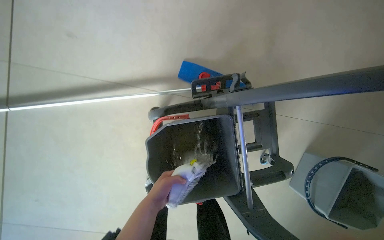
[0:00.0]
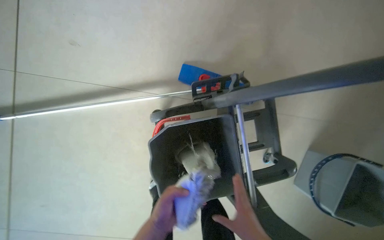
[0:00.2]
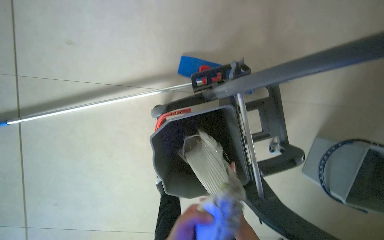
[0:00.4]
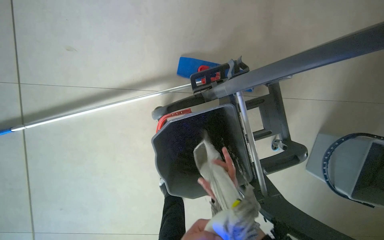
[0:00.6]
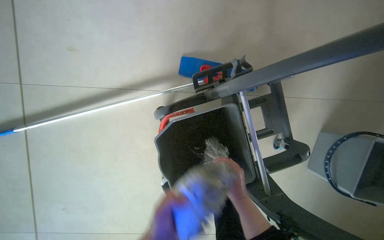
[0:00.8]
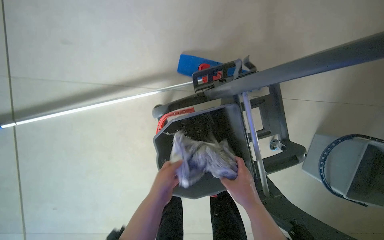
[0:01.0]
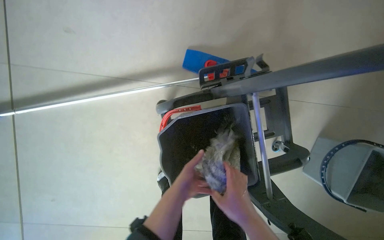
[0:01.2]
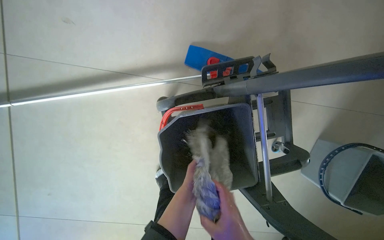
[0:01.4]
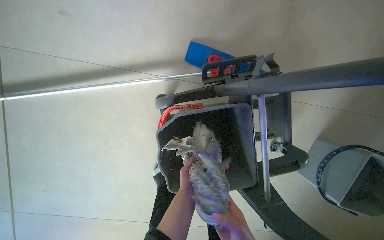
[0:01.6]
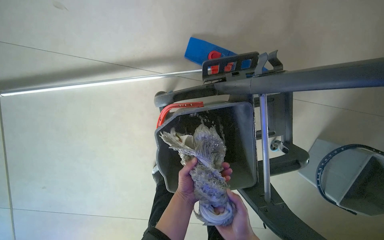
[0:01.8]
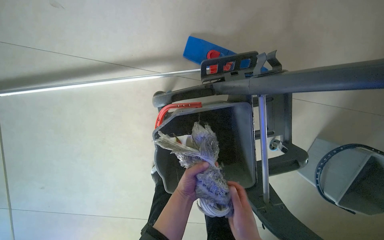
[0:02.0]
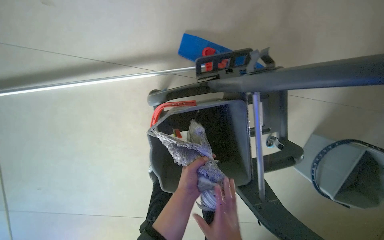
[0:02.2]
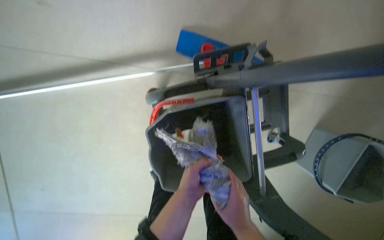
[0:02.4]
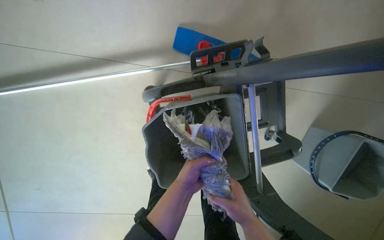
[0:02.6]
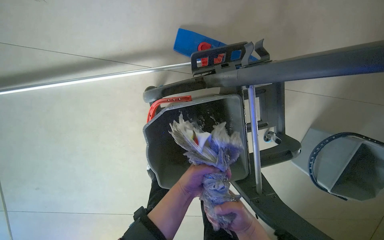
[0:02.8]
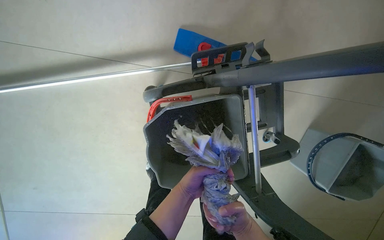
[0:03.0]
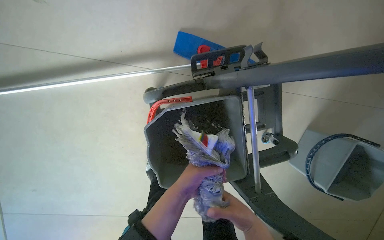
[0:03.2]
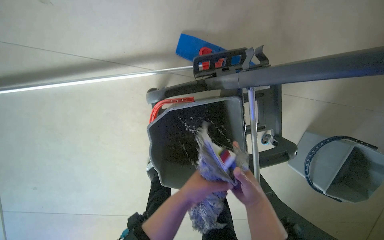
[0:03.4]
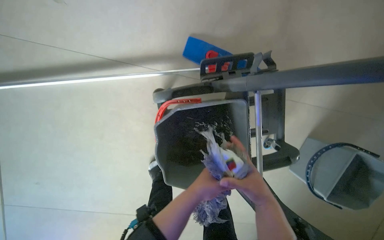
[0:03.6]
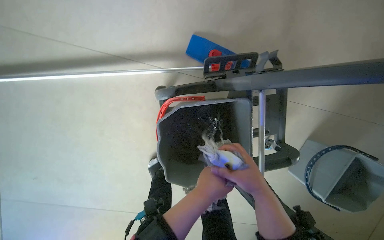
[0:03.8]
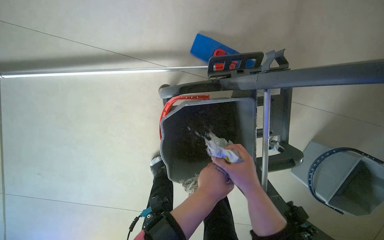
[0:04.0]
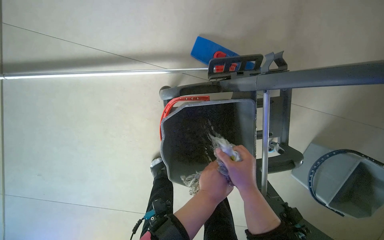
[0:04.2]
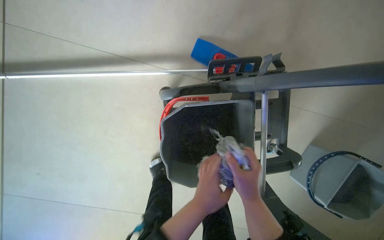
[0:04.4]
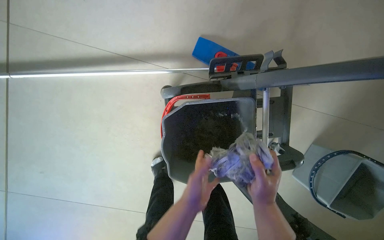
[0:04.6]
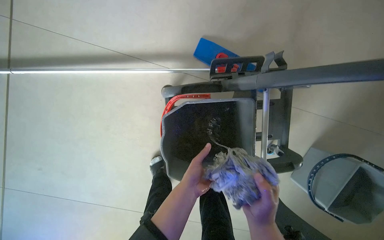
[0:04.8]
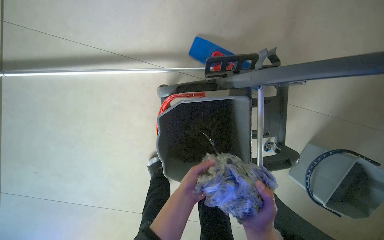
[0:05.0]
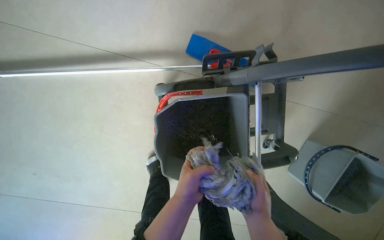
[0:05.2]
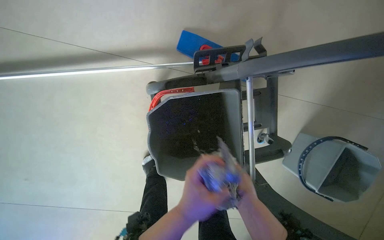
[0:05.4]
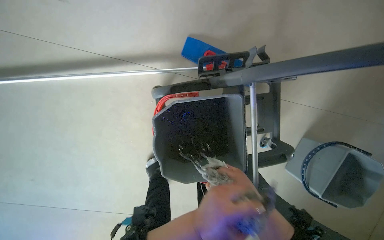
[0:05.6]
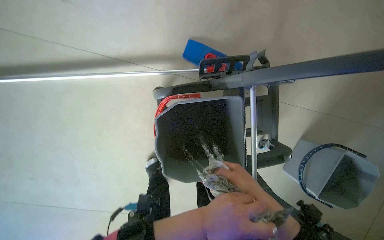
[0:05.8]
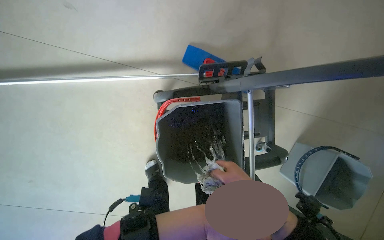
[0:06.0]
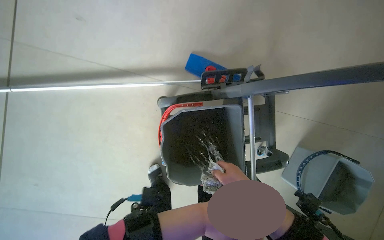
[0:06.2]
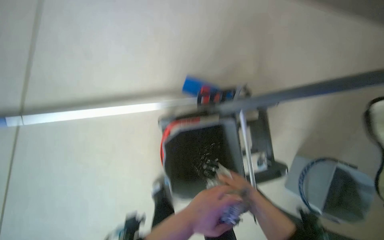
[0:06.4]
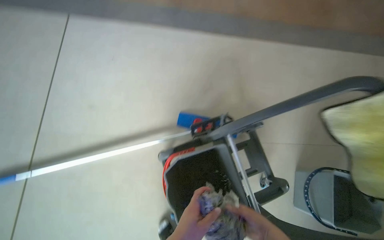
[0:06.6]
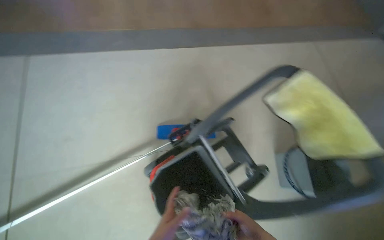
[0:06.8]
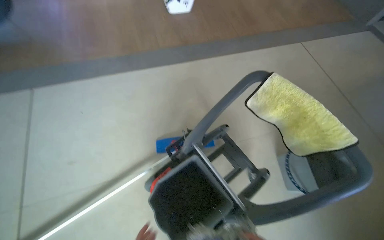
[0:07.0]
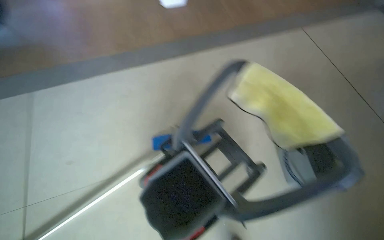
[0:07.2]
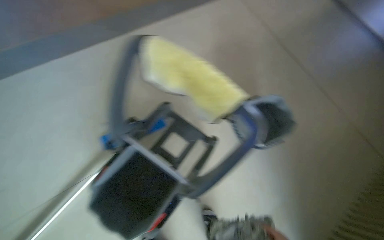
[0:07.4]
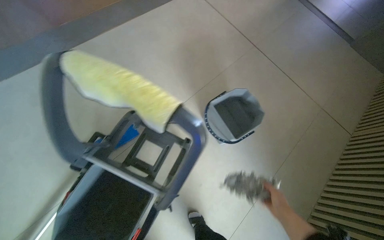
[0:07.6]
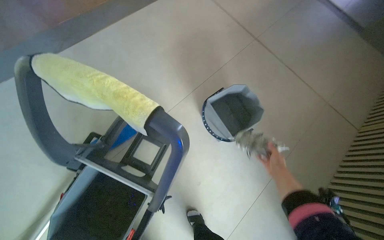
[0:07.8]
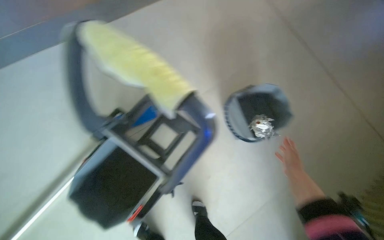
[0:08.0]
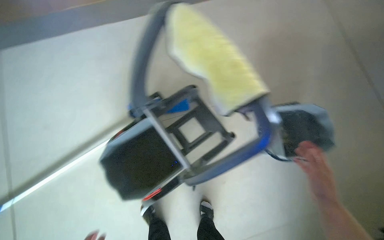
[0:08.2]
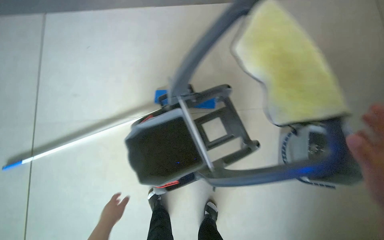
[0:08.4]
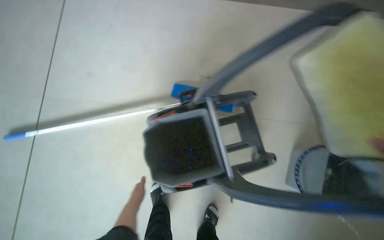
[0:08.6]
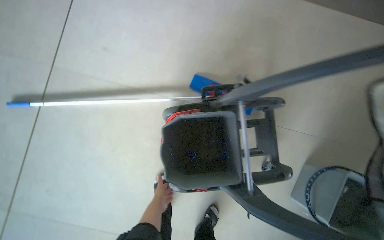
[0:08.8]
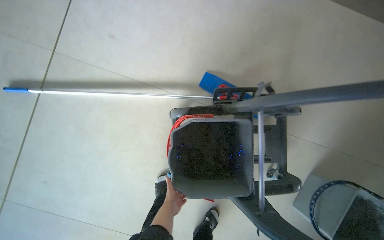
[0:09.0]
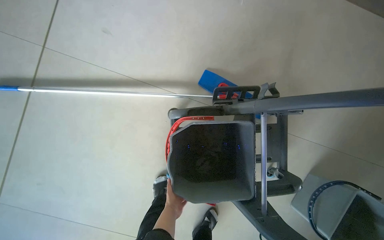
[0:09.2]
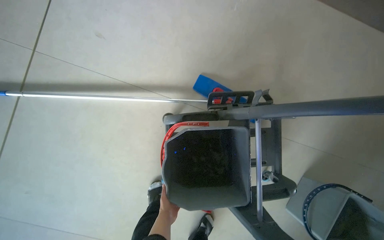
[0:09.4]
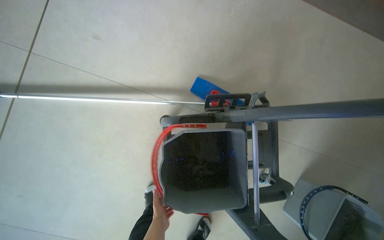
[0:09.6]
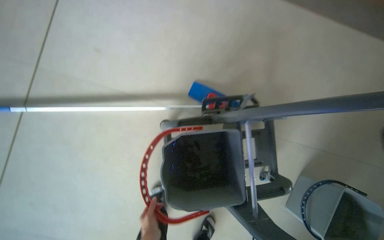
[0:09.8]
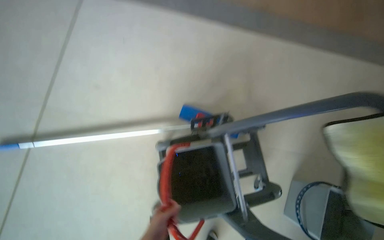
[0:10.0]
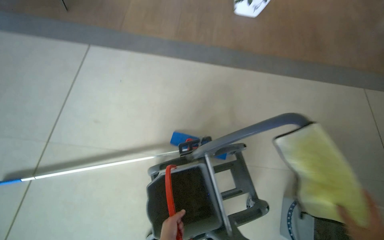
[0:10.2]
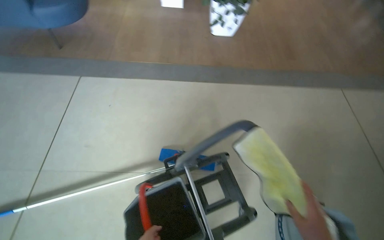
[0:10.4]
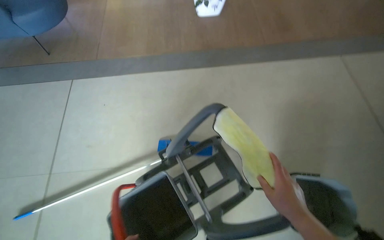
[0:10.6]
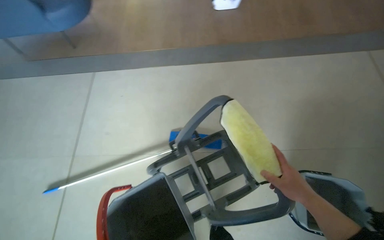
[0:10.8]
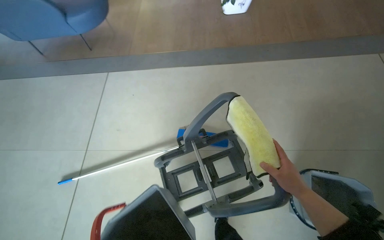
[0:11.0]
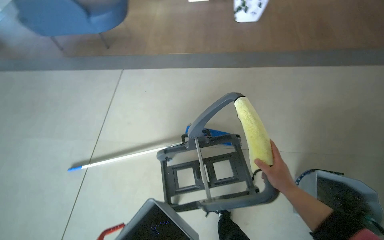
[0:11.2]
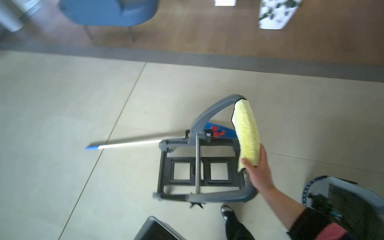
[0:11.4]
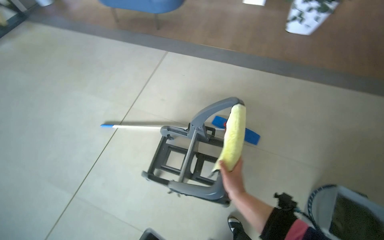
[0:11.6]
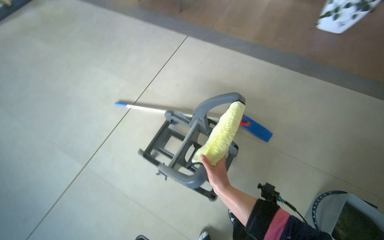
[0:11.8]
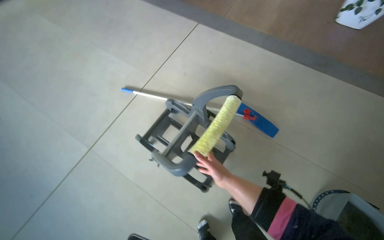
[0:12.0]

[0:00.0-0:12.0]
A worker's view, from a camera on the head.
Job: preparing cleaning supplies.
The whole recording: Preparing mop for cleaning. The worker removes and wrings mop heads, then attaches a clean mop head to the handle.
0:03.0 to 0:04.4: The right hand is displaced up the picture by about 15 cm, while the left hand goes approximately 15 cm nearer to the camera.
0:04.4 to 0:06.0: The left hand travels farther from the camera and back again, roughly 10 cm each way.
0:06.0 to 0:07.6: The camera travels approximately 50 cm. The wearer looks some 55 degrees further to the right. The camera pitches upward, by roughly 20 degrees.
0:07.6 to 0:09.0: The wearer moves some 50 cm. The head turns to the left by about 60 degrees. The view tips downward by approximately 15 degrees.
0:09.0 to 0:10.4: The view tilts about 25 degrees upward.
0:10.4 to 0:12.0: The camera is carried some 50 cm. The wearer's head swings some 45 degrees to the left. The view tilts about 15 degrees downward.

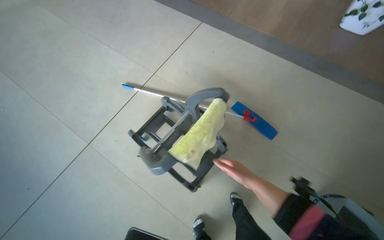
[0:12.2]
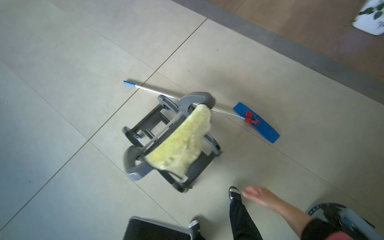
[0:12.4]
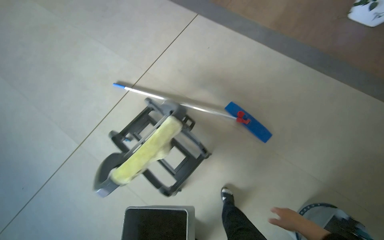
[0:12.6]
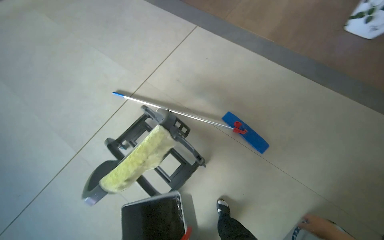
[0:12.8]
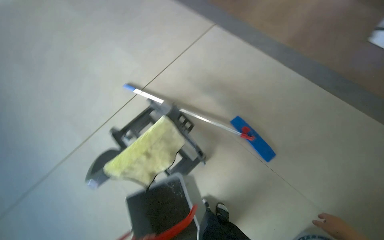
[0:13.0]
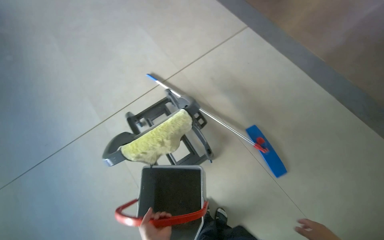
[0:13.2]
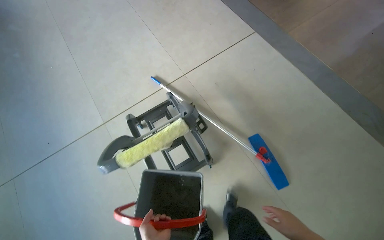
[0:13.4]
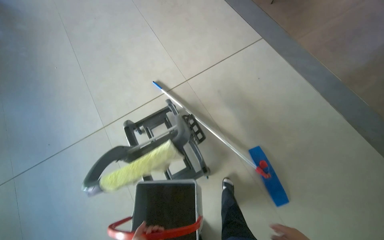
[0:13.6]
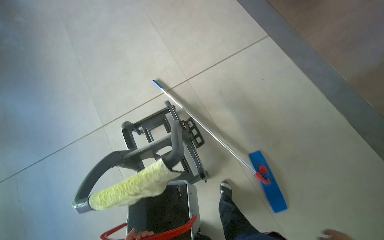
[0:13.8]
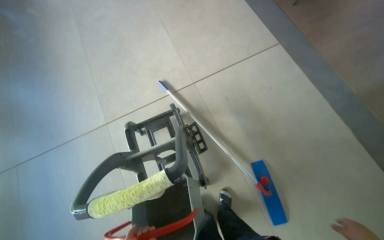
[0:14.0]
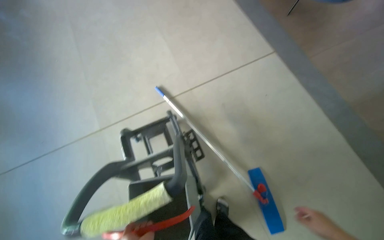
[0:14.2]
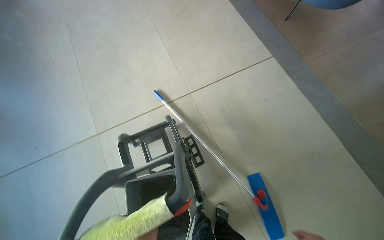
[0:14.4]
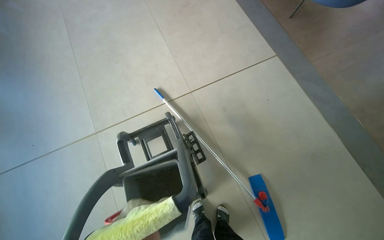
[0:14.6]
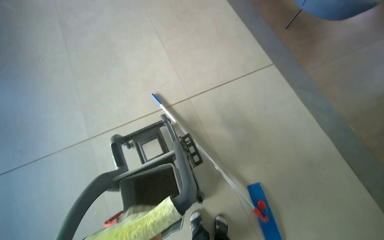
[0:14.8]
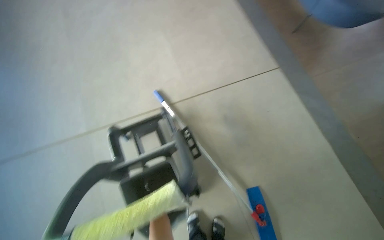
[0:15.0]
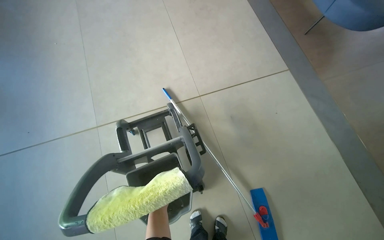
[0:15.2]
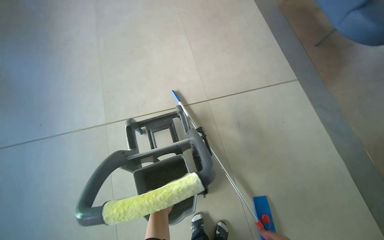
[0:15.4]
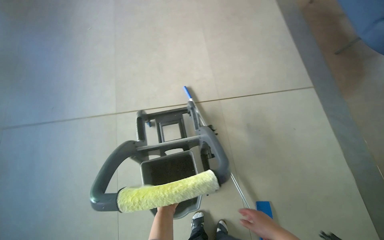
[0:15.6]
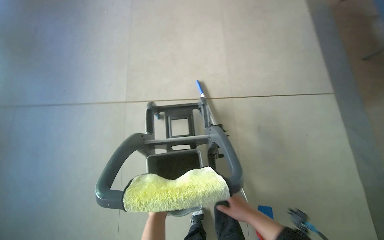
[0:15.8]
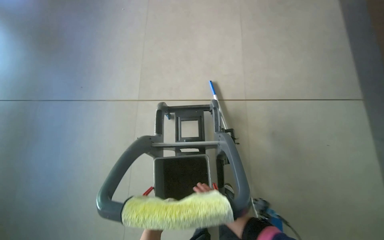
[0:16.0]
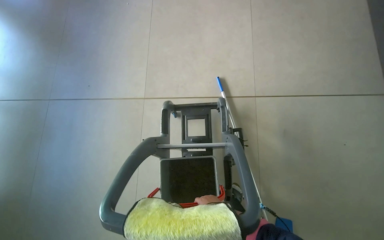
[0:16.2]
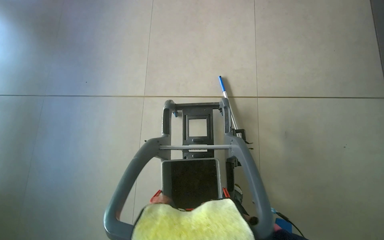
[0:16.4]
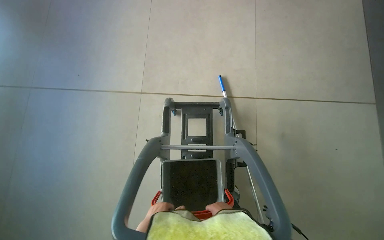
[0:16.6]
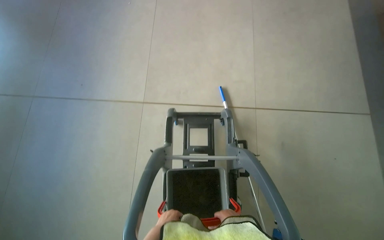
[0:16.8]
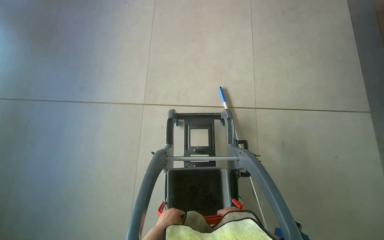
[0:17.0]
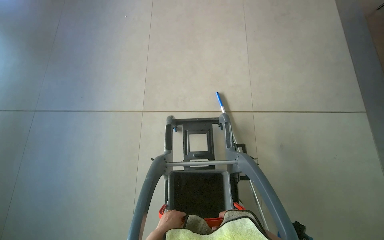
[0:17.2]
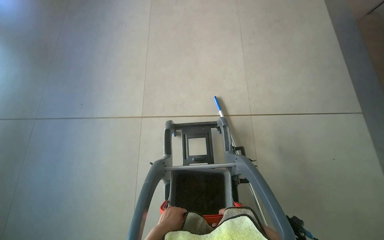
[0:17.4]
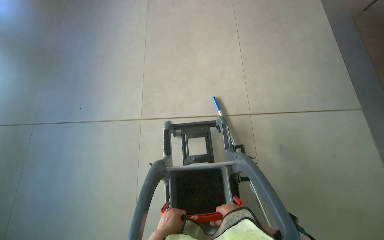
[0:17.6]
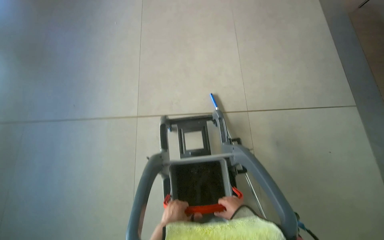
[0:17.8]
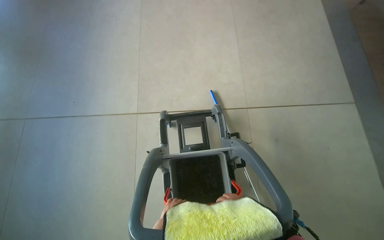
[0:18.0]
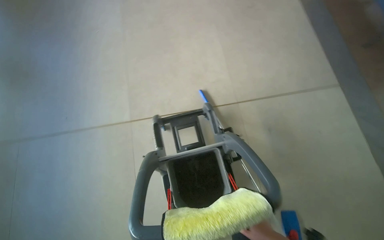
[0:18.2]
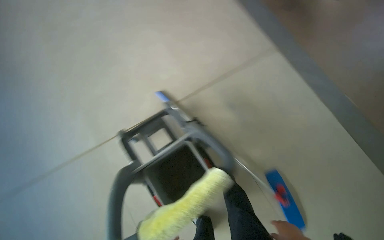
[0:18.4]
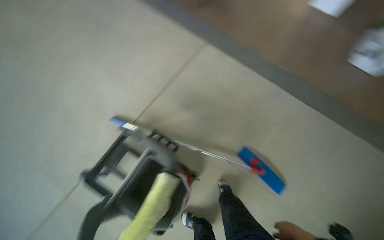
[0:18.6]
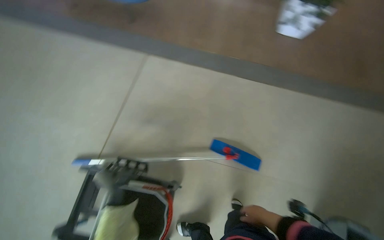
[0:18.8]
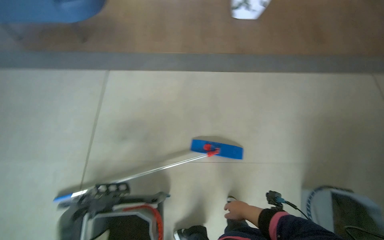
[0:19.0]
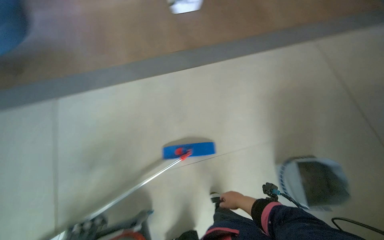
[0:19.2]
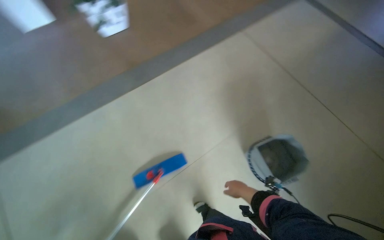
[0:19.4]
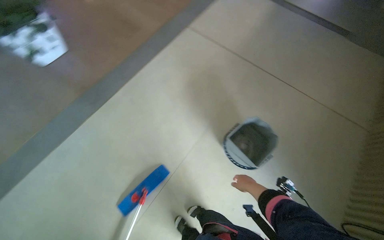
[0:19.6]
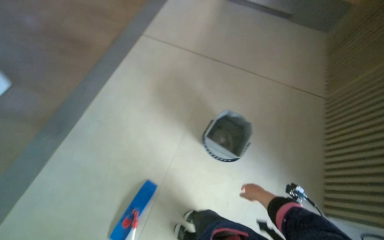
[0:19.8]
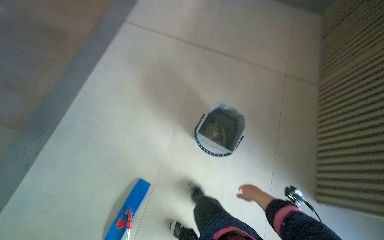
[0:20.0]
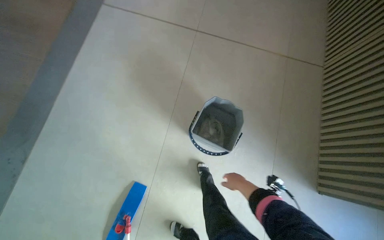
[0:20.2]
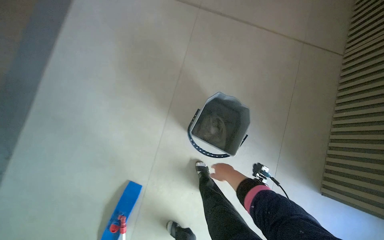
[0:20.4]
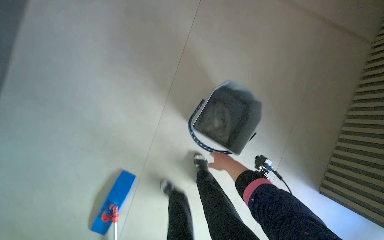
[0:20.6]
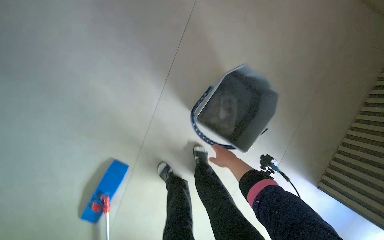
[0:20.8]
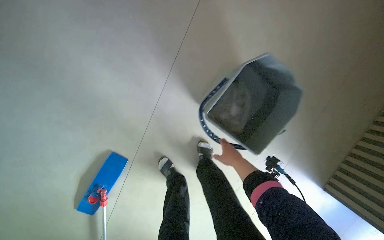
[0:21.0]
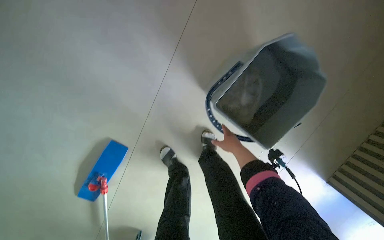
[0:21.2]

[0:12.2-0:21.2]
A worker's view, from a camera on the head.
Job: preparing cleaning supplies.
The whole recording: Preparing mop for cleaning. The worker removes and wrings mop heads, then attaches a clean mop head to the handle.
0:12.2 to 0:13.8: The wearer looks some 30 degrees further to the left.
0:18.2 to 0:19.8: The wearer moves approximately 1 m. The wearer looks about 150 degrees further to the right.
0:19.8 to 0:21.2: The wearer moves about 80 cm. The camera pitches downward, by approximately 40 degrees.
